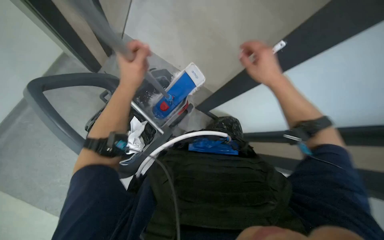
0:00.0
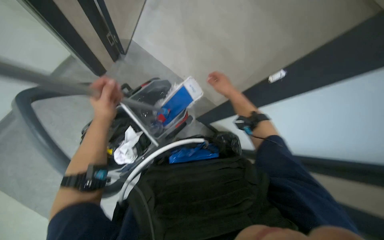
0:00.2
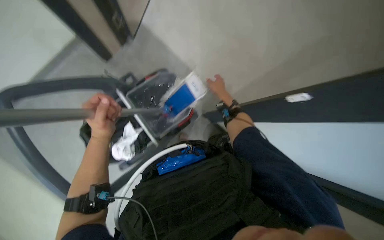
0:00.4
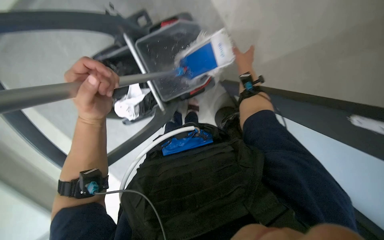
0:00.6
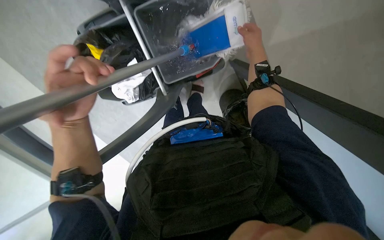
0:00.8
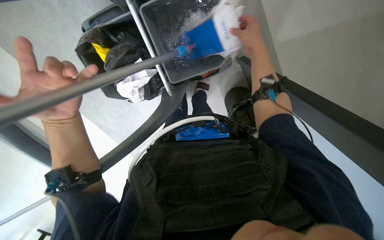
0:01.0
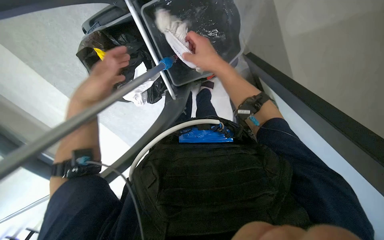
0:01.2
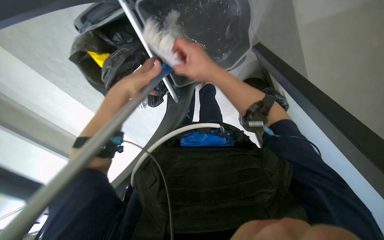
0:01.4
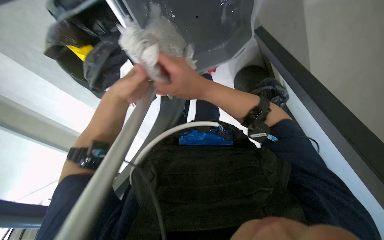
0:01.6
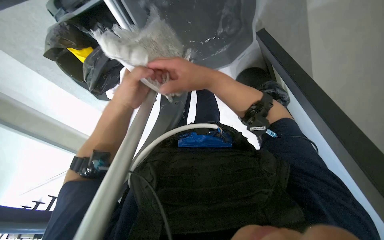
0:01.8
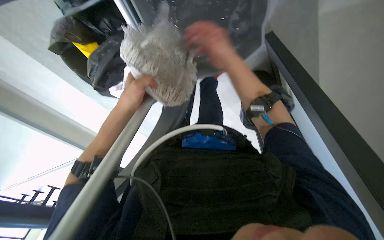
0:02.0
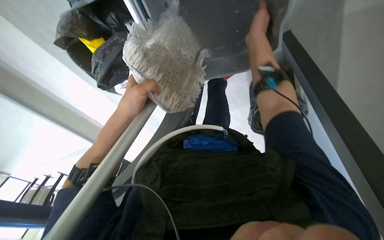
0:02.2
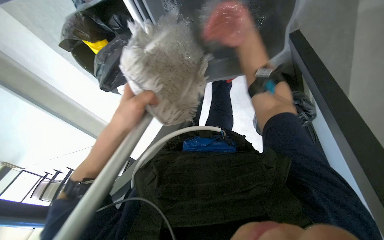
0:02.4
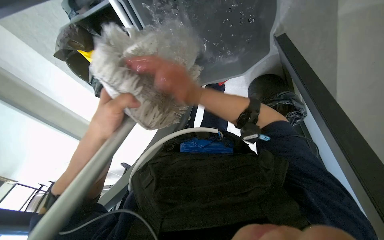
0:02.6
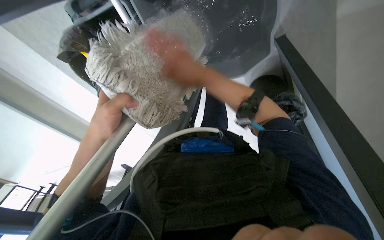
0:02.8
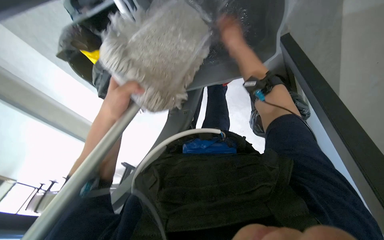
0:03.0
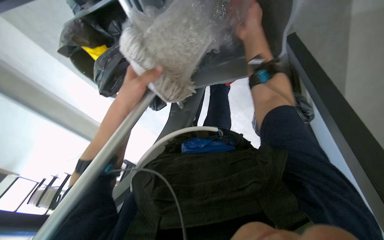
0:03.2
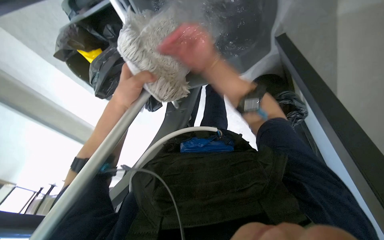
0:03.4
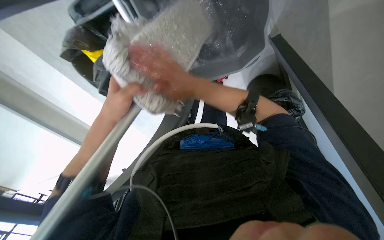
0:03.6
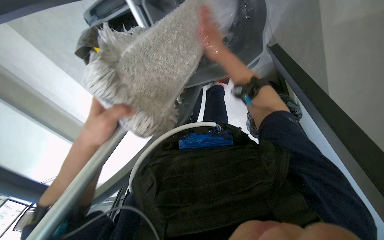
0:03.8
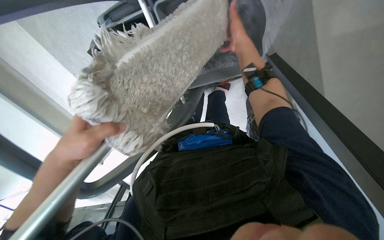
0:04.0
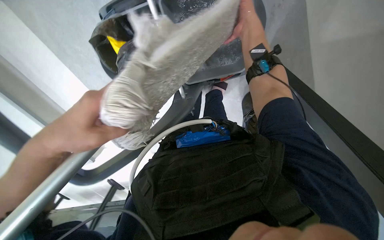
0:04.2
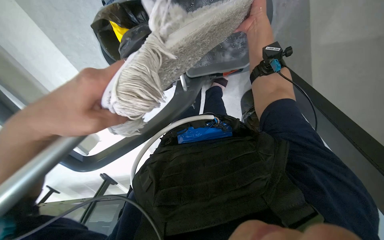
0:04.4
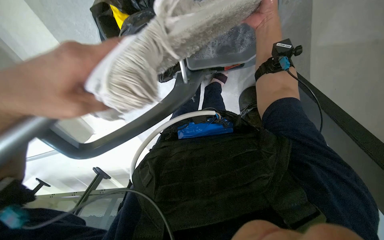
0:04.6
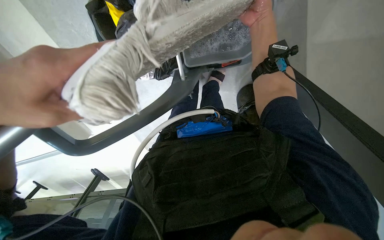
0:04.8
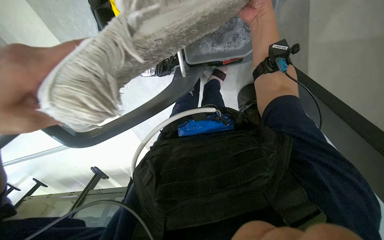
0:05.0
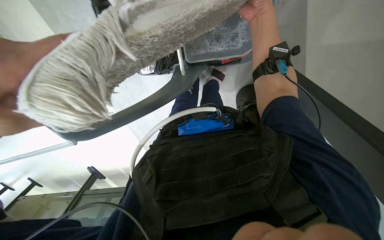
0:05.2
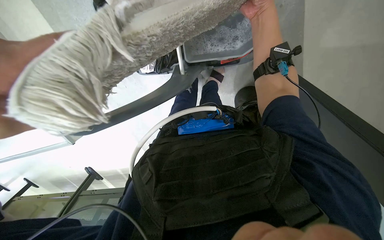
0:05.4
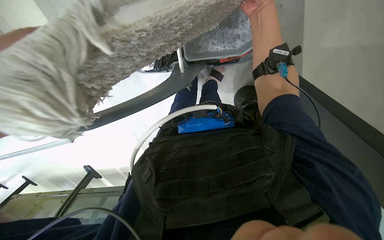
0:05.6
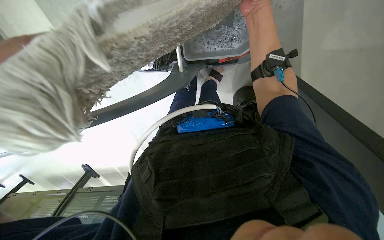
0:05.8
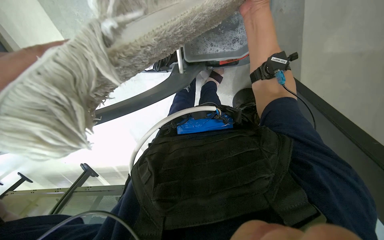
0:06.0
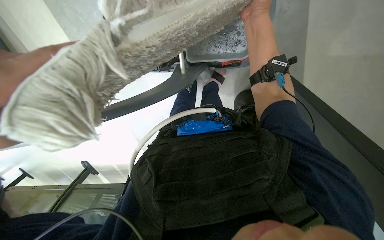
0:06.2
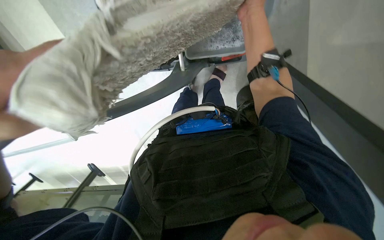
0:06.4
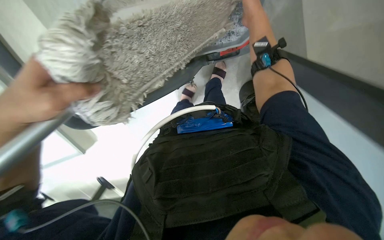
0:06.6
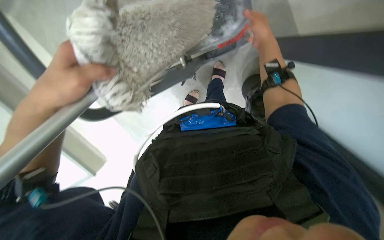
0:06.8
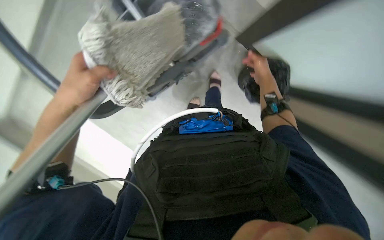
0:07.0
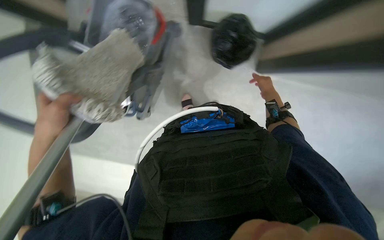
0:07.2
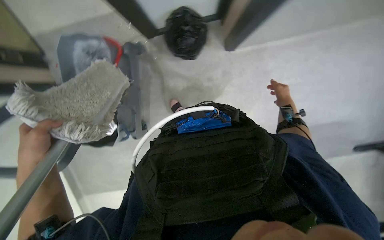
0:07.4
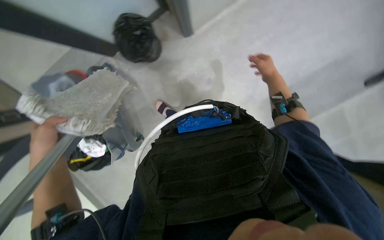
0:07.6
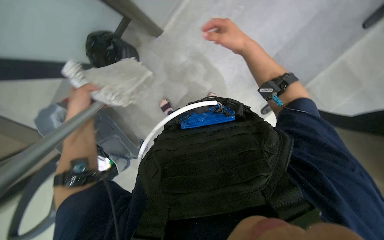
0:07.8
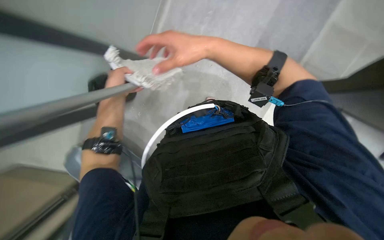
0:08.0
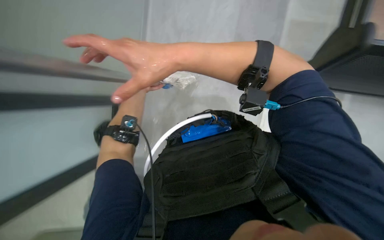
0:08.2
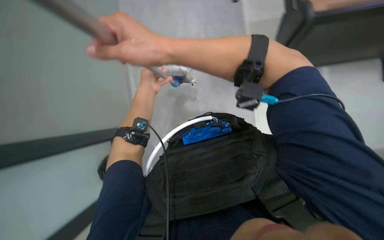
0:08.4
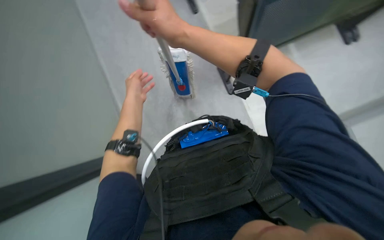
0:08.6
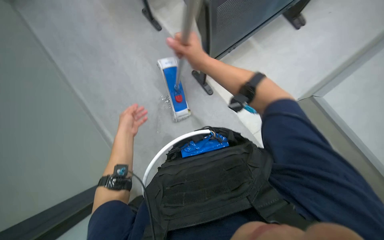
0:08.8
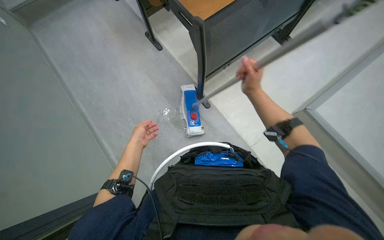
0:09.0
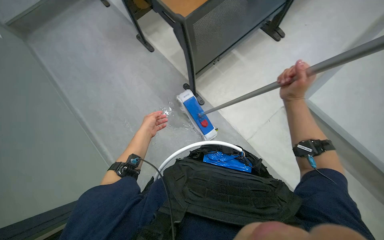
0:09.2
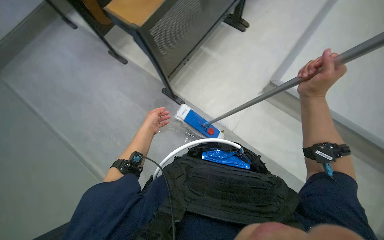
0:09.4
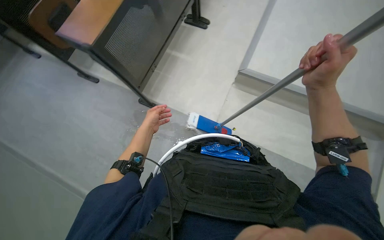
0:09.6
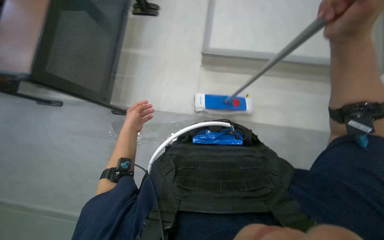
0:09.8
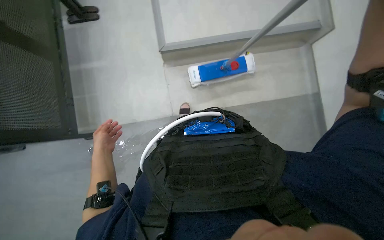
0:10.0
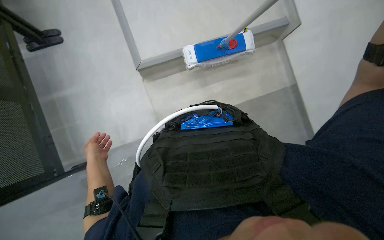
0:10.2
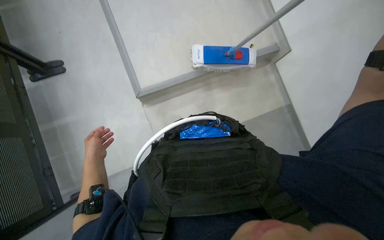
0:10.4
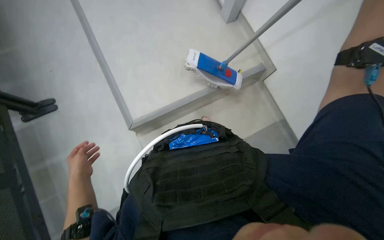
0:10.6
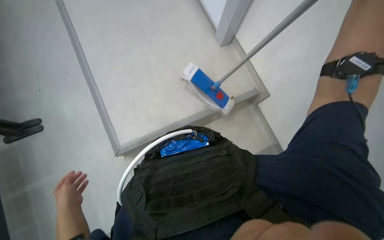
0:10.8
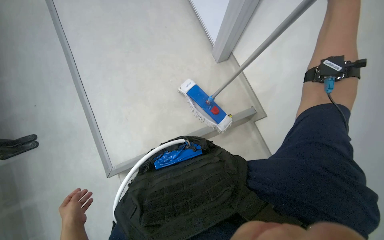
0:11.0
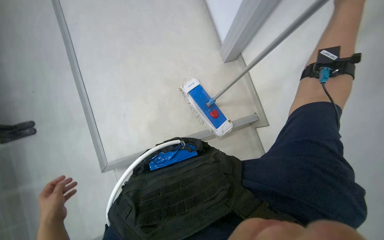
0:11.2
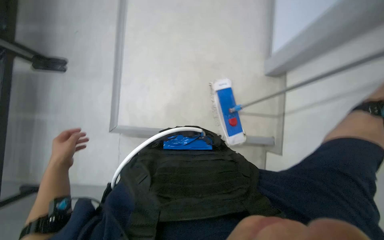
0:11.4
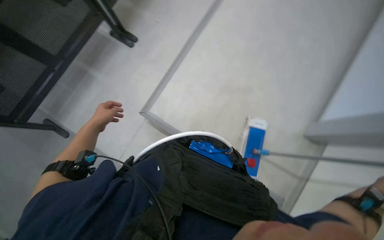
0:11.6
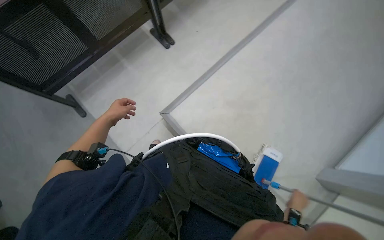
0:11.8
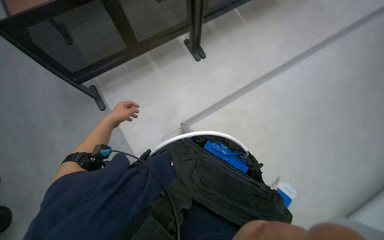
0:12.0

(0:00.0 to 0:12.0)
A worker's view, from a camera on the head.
Job: organizing items.
The whole recording: Organizing classroom desks. The worker adjusts desks and collects trash from them, disposing of it into a cart.
0:00.0 - 0:01.6: The view tilts some 20 degrees downward.
0:03.0 - 0:04.4: The right hand goes down the picture and returns, about 15 cm each way. The left hand shifts about 30 cm nearer to the camera.
0:06.0 - 0:07.6: The right hand shifts some 25 cm to the right, down the picture and farther from the camera.
0:07.6 - 0:09.0: The view tips upward by about 20 degrees. The right hand goes to the left and returns, about 35 cm each way.
0:09.0 - 0:10.4: The left hand shifts about 15 cm to the left.
0:10.4 - 0:12.0: The wearer looks roughly 70 degrees further to the left. The camera pitches upward, by approximately 20 degrees.

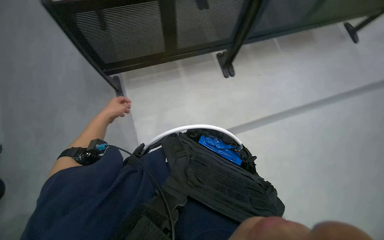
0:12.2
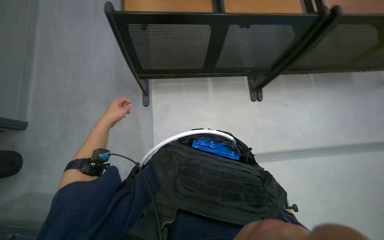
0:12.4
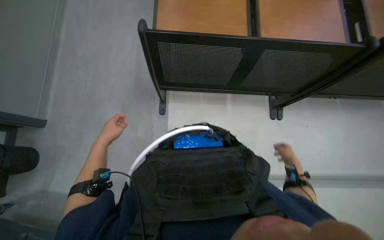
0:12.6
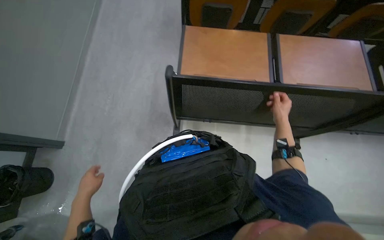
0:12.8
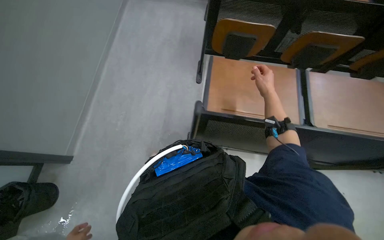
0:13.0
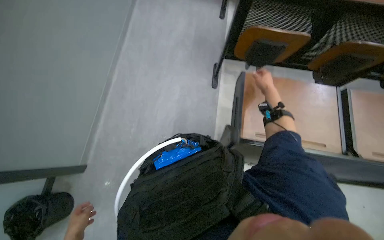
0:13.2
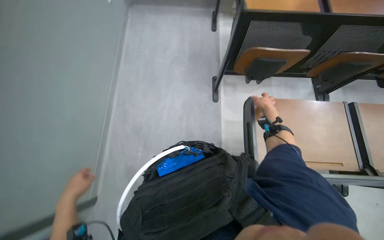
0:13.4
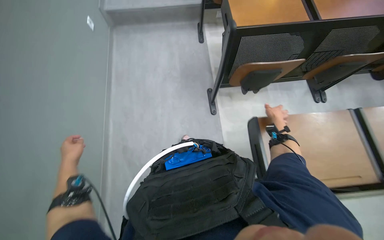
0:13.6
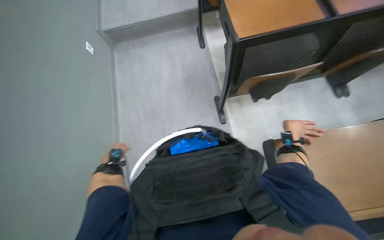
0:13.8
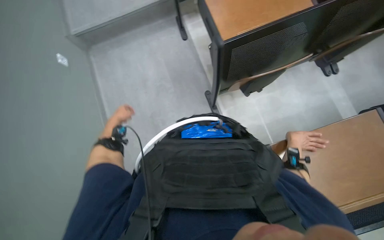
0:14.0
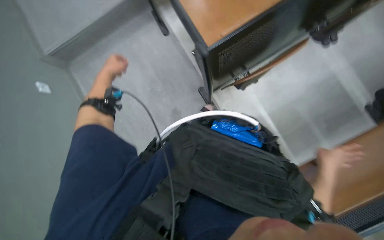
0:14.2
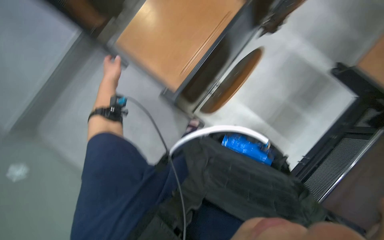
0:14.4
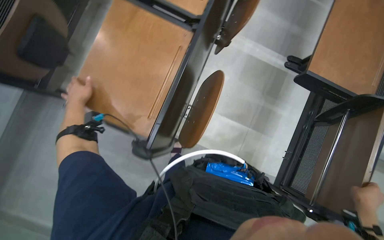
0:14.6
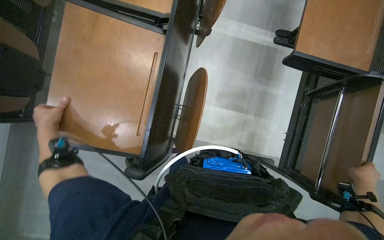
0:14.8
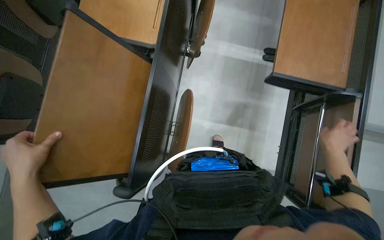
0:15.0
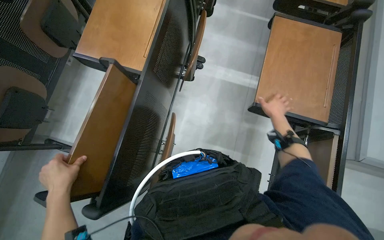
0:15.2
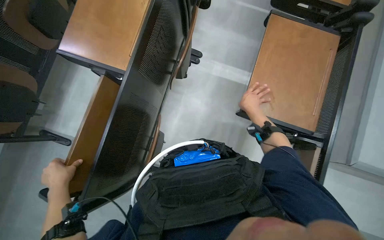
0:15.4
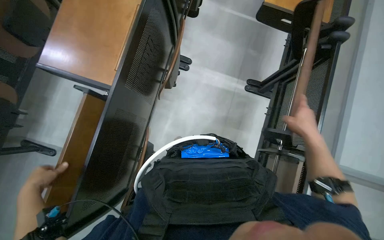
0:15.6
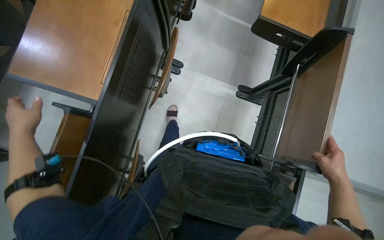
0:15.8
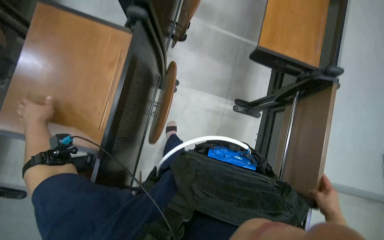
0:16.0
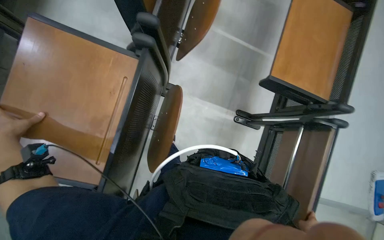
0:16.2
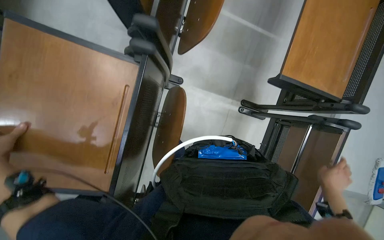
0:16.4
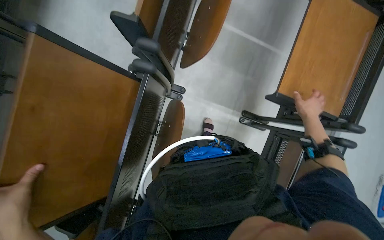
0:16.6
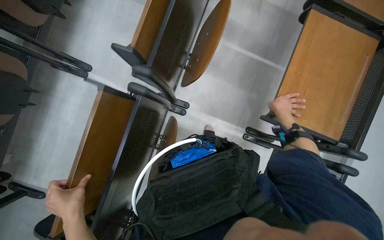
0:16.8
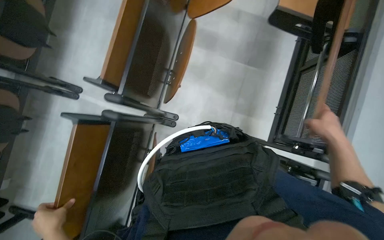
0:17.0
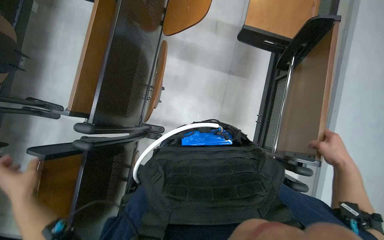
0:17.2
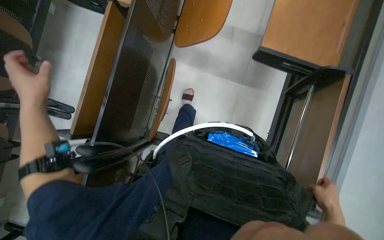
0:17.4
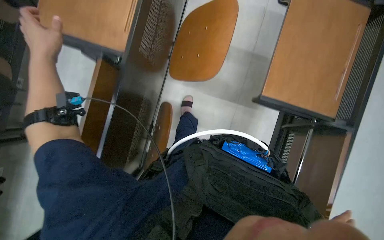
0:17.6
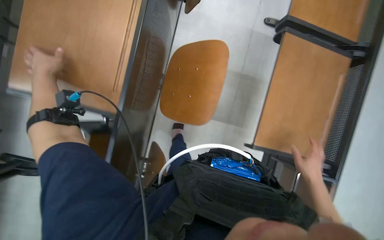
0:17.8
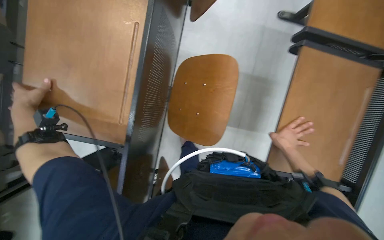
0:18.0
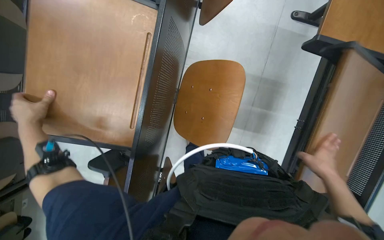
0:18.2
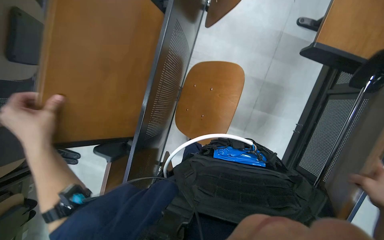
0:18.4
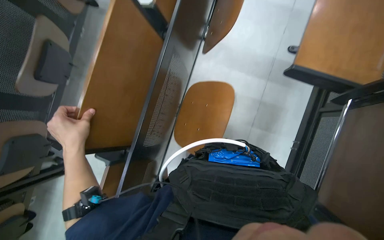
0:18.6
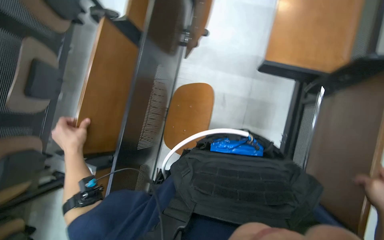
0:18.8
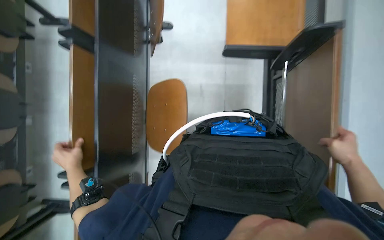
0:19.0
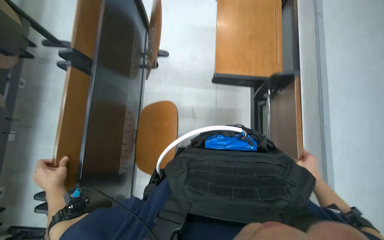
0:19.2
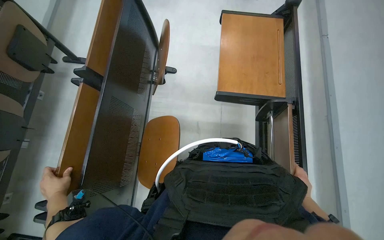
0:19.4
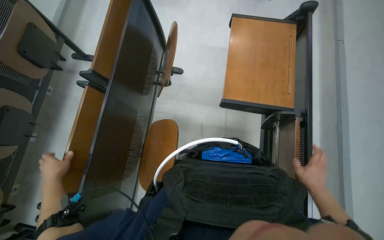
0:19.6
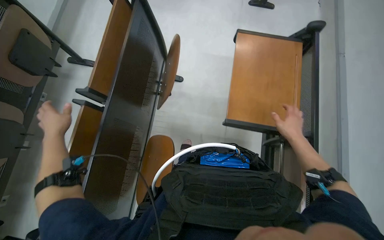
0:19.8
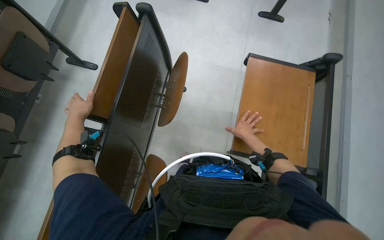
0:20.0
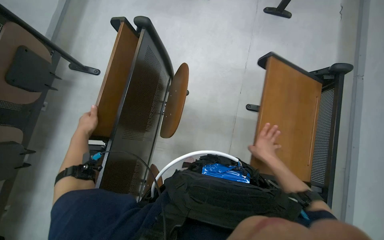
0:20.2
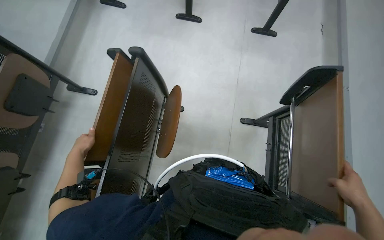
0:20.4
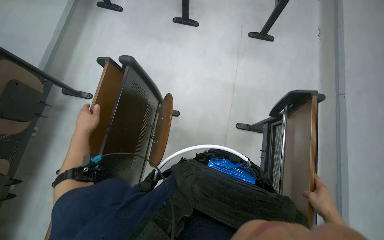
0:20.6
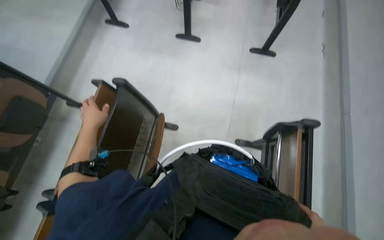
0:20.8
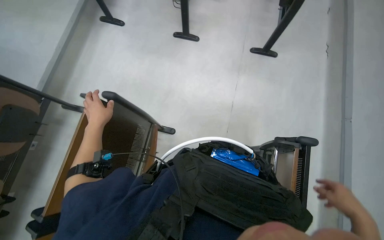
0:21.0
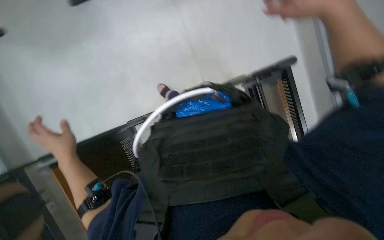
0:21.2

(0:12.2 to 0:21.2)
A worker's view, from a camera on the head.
Job: organizing items.
The whole recording: Organizing classroom desks. The worker adjusts desks and collects trash from them, disposing of it into a cart.
0:12.2 - 0:13.8: The camera travels roughly 1 m.
0:13.8 - 0:15.2: Everything in view rotates about 25 degrees counterclockwise. The right hand goes down the picture and returns, some 20 cm each way.
0:15.2 - 0:16.6: The head travels roughly 50 cm.
0:19.8 - 0:21.2: The head travels about 60 cm.
